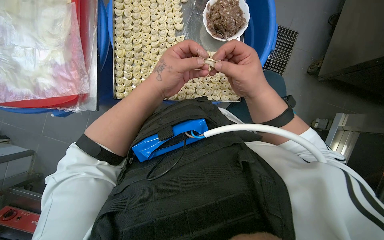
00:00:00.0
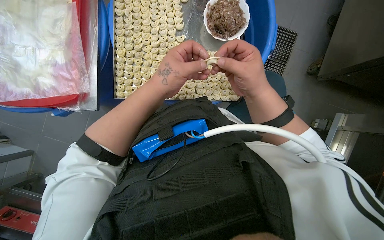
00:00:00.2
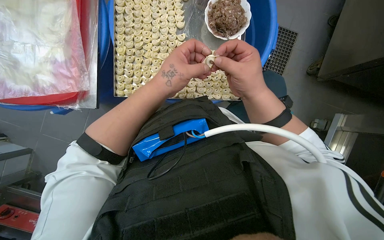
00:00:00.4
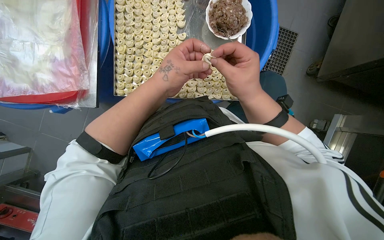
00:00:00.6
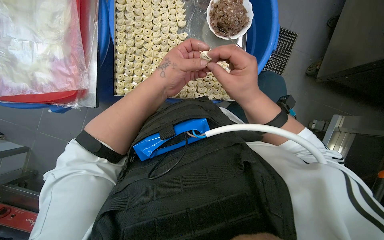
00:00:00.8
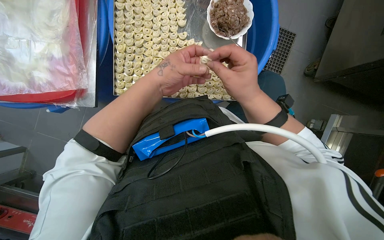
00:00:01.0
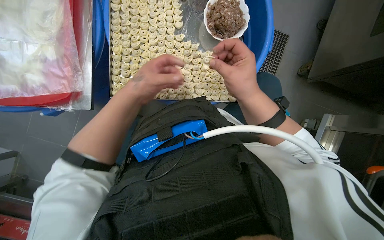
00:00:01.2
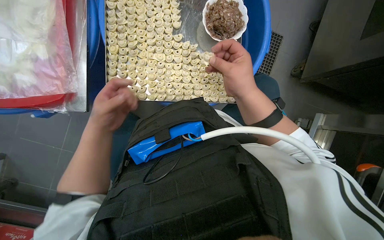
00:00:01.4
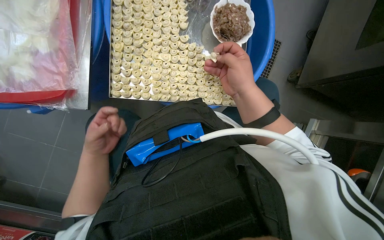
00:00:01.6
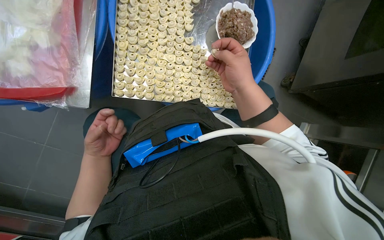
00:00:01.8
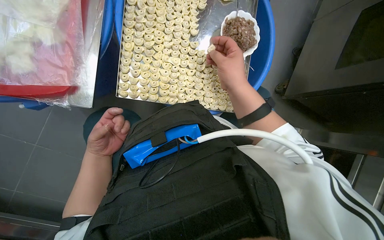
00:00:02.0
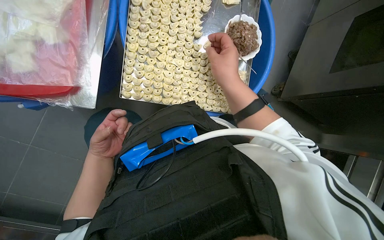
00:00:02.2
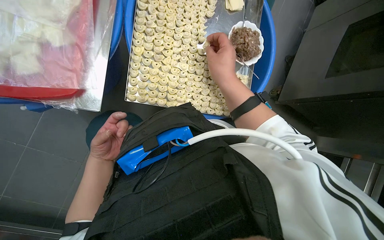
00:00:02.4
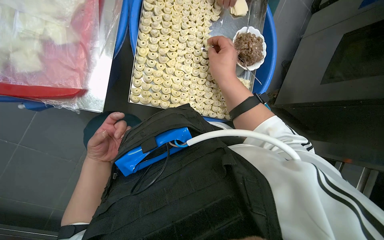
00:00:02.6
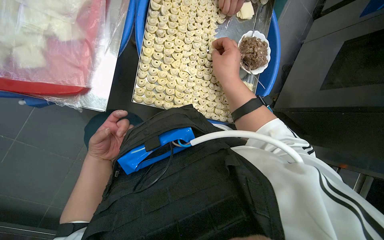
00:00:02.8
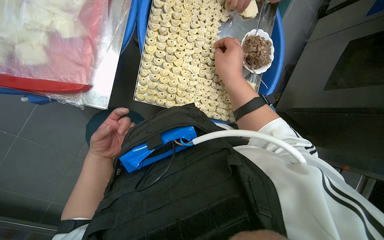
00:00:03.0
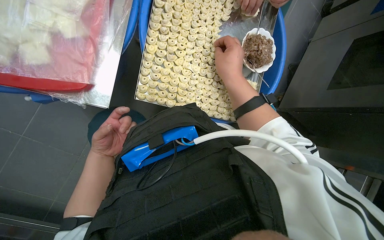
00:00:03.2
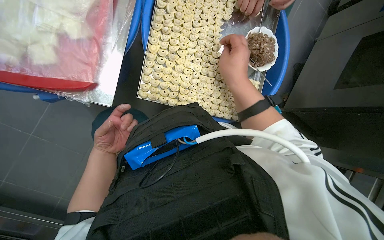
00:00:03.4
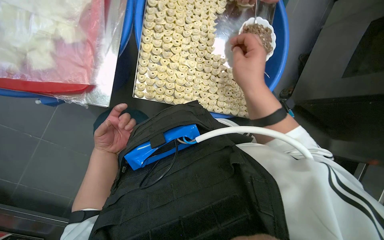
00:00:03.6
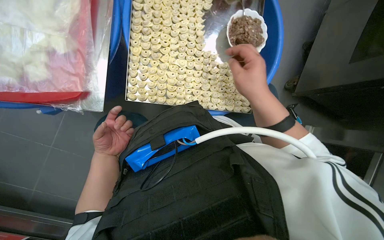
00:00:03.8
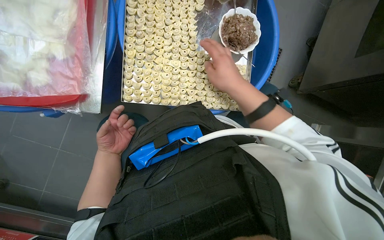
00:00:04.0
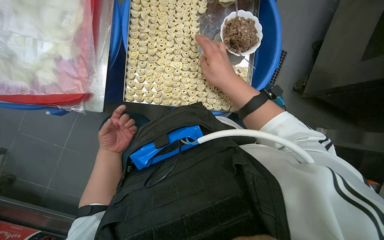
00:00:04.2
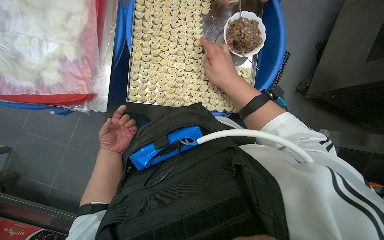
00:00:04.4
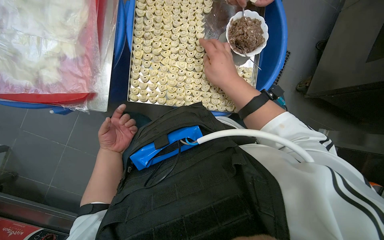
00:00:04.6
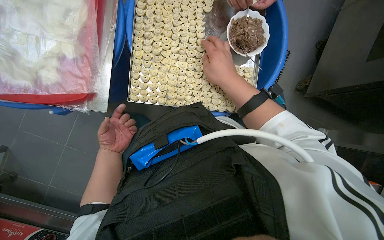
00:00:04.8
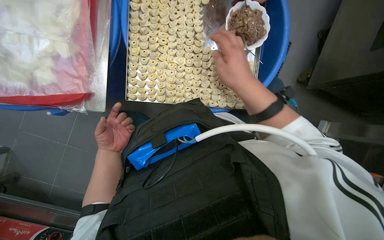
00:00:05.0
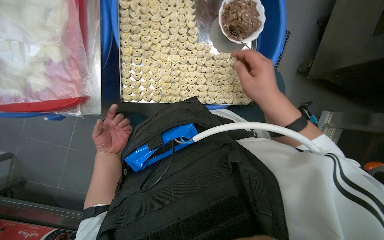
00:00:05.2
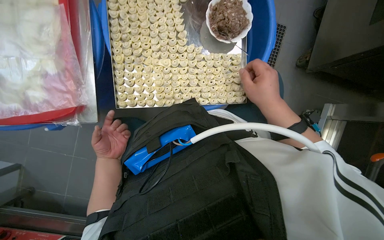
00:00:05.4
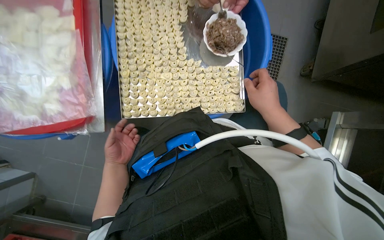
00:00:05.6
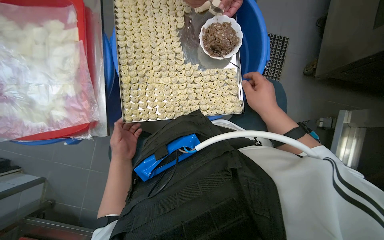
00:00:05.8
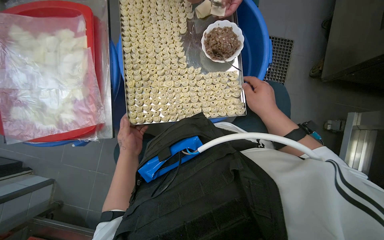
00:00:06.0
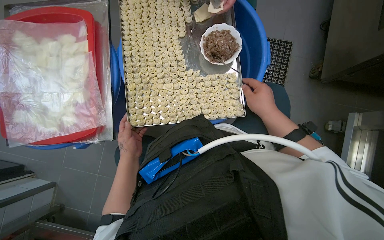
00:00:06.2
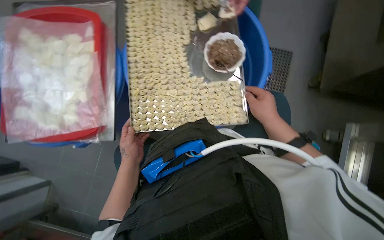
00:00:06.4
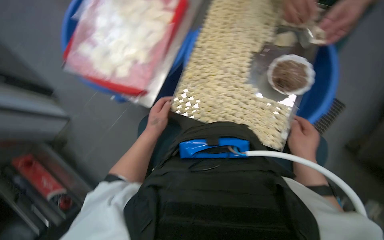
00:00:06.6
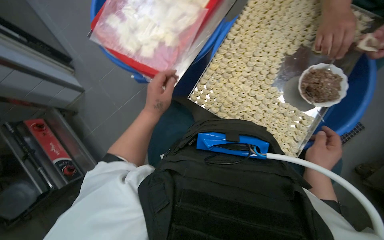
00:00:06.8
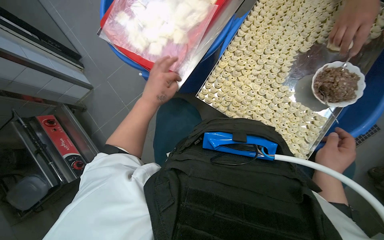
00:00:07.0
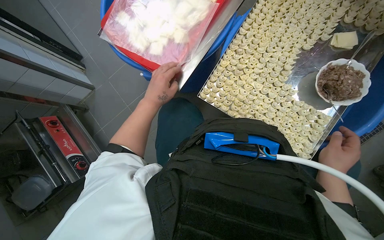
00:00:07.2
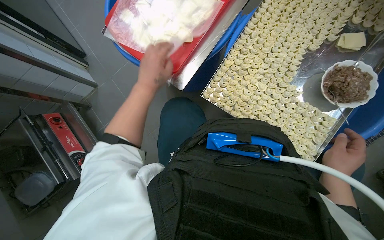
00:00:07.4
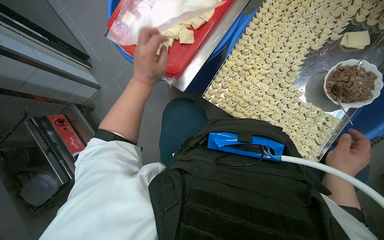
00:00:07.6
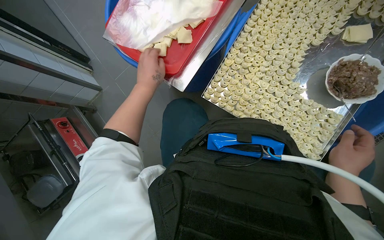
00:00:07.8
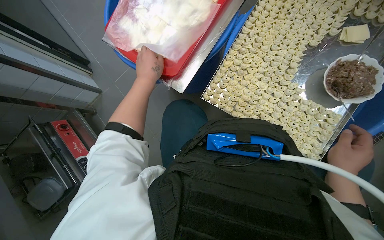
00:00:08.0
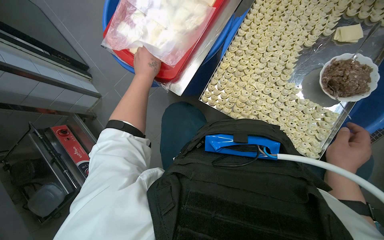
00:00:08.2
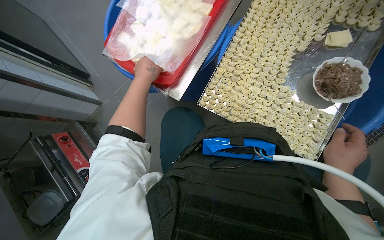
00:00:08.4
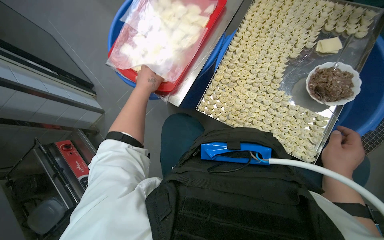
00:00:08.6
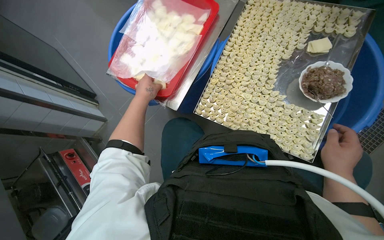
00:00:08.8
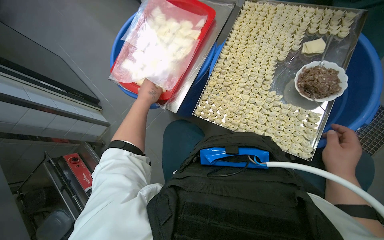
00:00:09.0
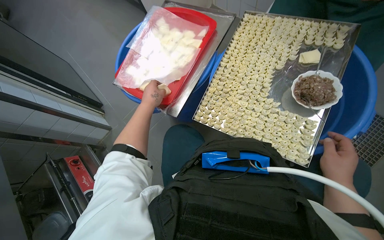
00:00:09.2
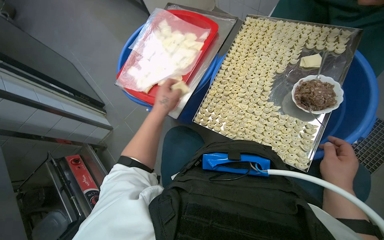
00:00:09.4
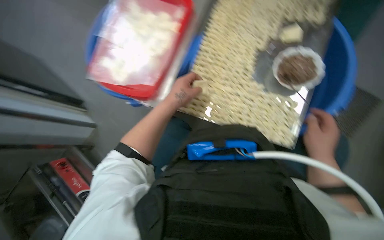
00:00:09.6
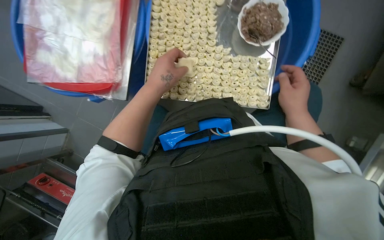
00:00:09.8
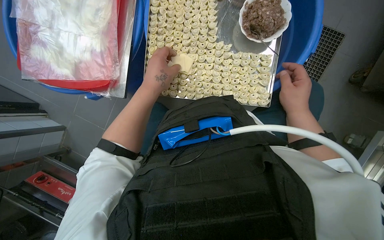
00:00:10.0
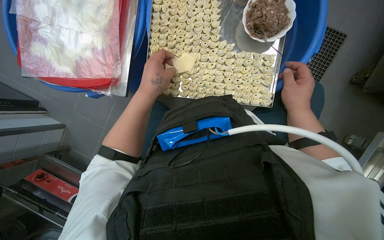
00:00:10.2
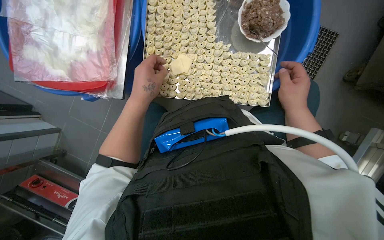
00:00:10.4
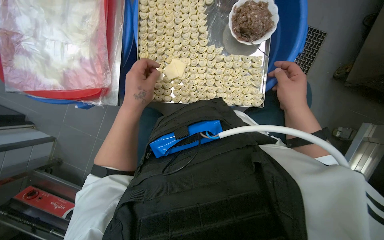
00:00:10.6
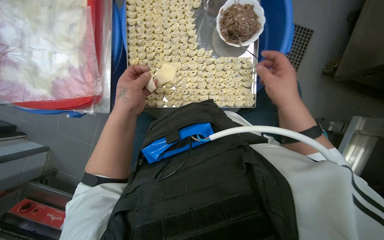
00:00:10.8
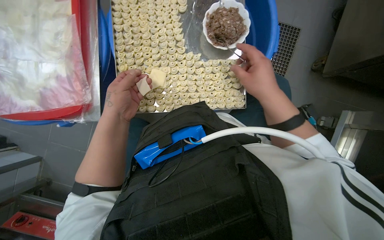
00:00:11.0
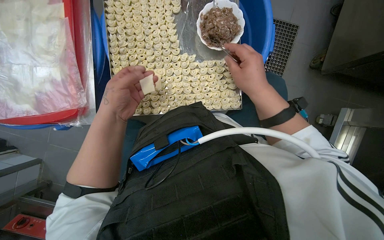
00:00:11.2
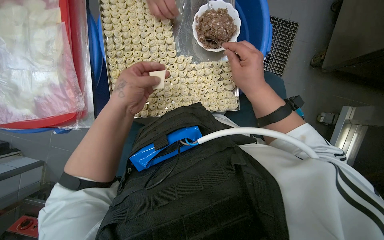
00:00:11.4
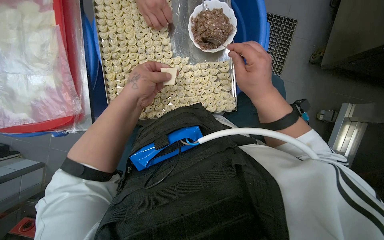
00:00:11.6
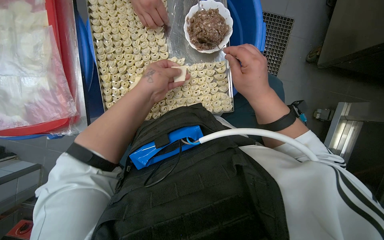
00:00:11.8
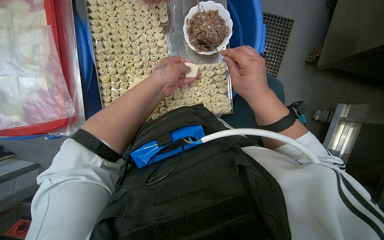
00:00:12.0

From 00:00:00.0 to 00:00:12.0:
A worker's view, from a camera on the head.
Job: preparing food.
The whole recording: Making dumplings with meat filling. The worker picks up dough, fills it with meat, folds it, and places the finished dumpling on a tray.
From 00:00:00.0 to 00:00:01.6: The left hand is displaced to the left, down the picture and farther from the camera by roughly 30 cm.
From 00:00:04.4 to 00:00:06.0: The right hand is displaced to the right by roughly 15 cm.
From 00:00:06.0 to 00:00:07.6: The head rotates about 40 degrees to the left.
From 00:00:07.6 to 00:00:09.0: The hands stay close to where they were, moving slightly.
From 00:00:09.0 to 00:00:10.4: The wearer looks roughly 15 degrees further downward. The right hand heads farther from the camera, covering roughly 10 cm.

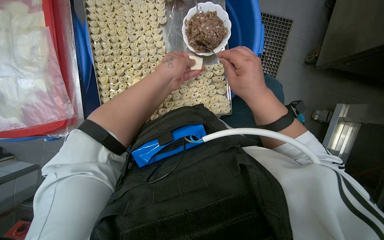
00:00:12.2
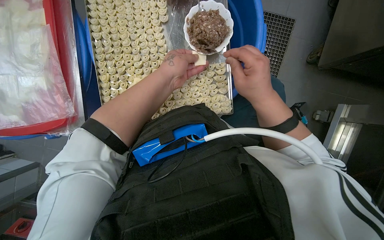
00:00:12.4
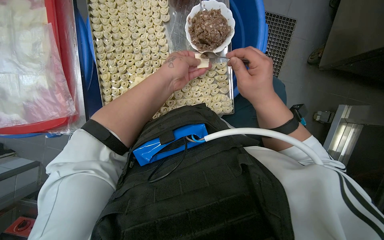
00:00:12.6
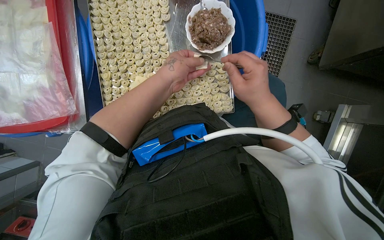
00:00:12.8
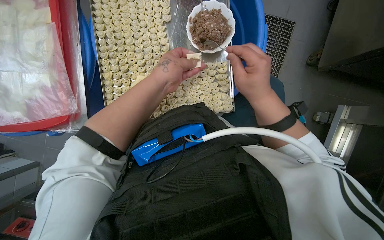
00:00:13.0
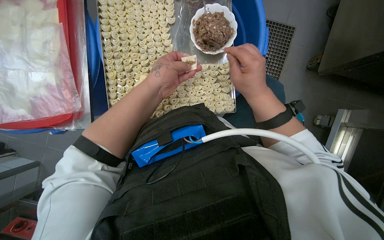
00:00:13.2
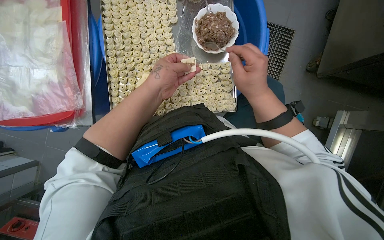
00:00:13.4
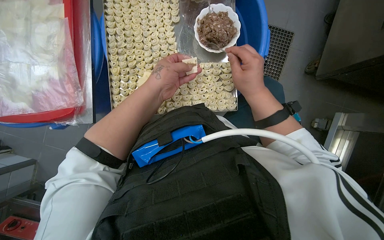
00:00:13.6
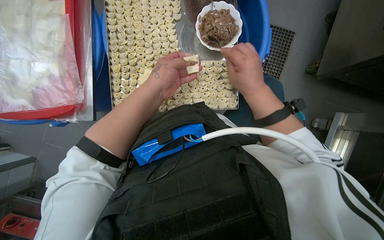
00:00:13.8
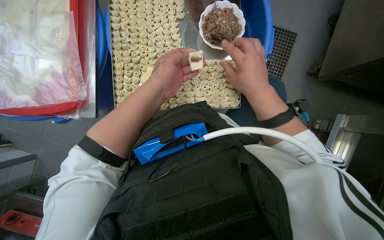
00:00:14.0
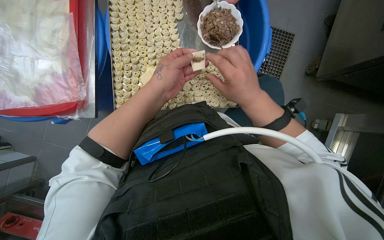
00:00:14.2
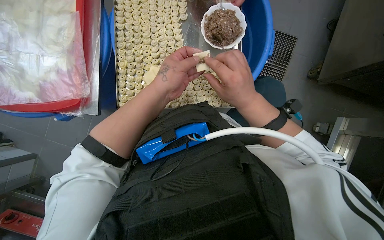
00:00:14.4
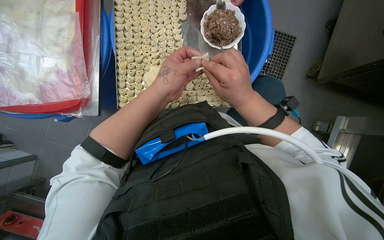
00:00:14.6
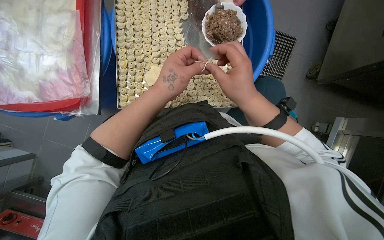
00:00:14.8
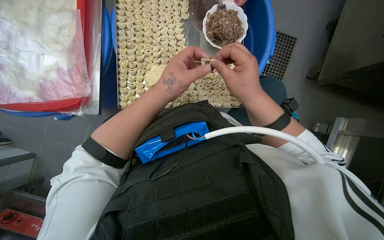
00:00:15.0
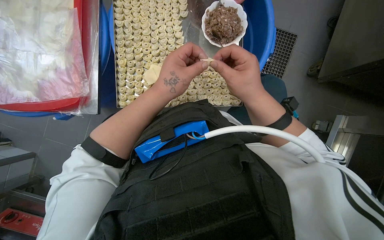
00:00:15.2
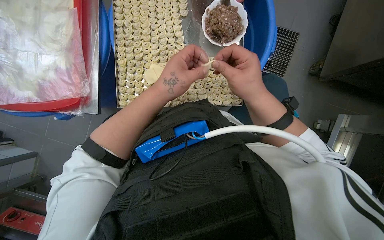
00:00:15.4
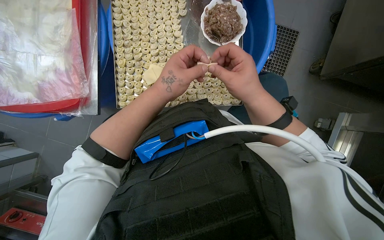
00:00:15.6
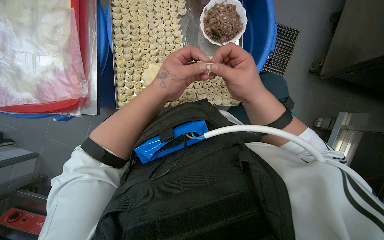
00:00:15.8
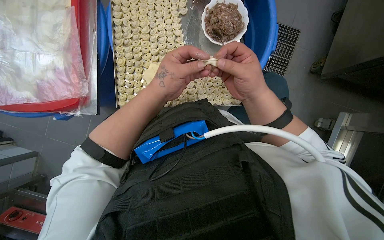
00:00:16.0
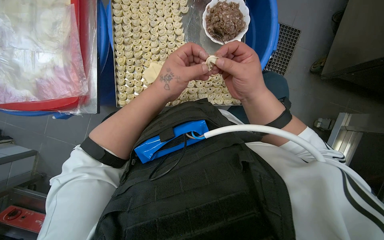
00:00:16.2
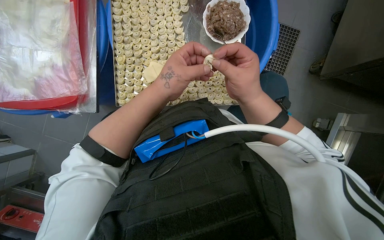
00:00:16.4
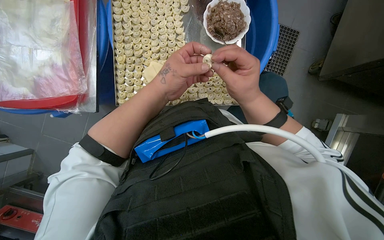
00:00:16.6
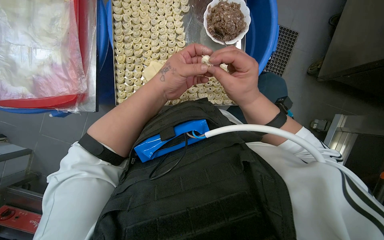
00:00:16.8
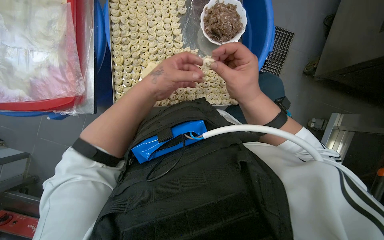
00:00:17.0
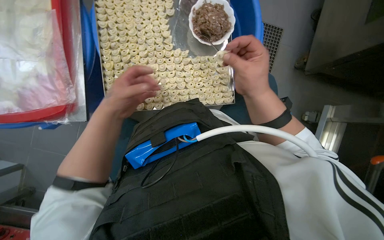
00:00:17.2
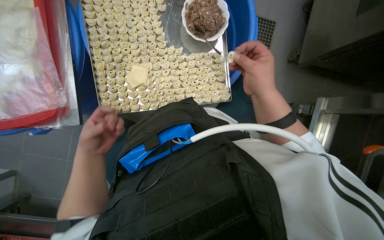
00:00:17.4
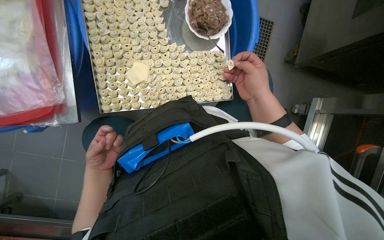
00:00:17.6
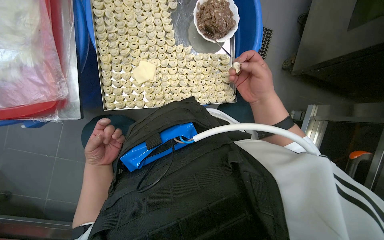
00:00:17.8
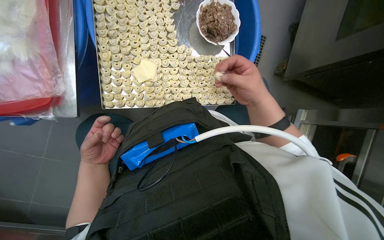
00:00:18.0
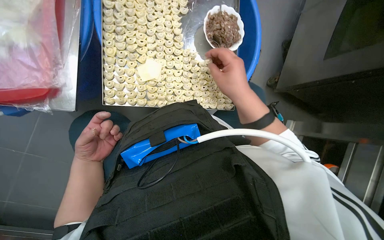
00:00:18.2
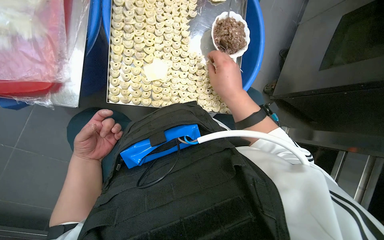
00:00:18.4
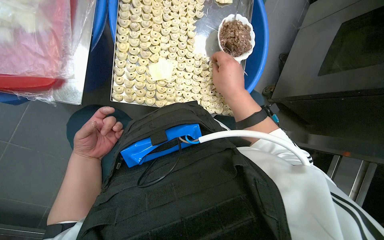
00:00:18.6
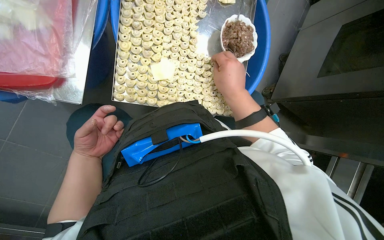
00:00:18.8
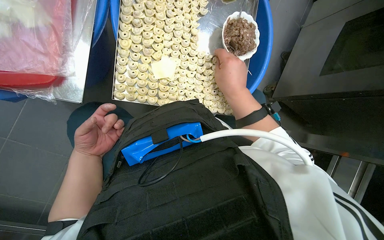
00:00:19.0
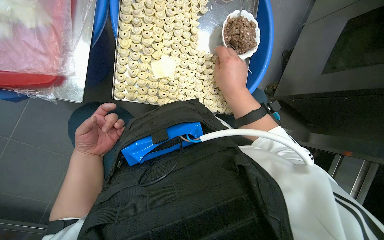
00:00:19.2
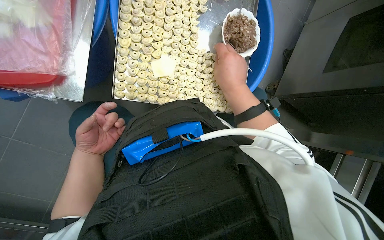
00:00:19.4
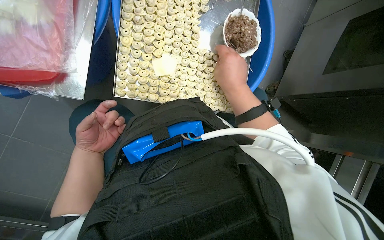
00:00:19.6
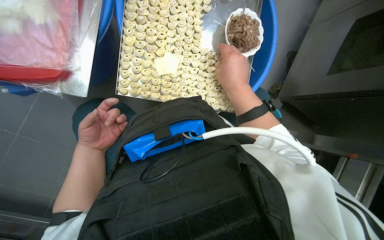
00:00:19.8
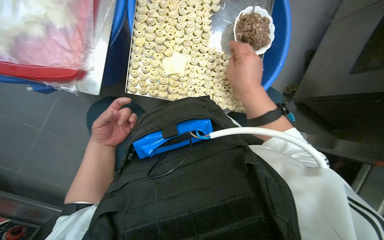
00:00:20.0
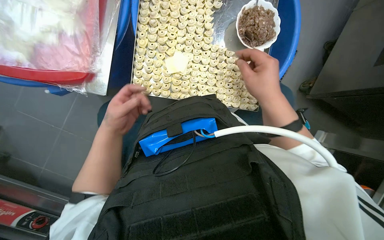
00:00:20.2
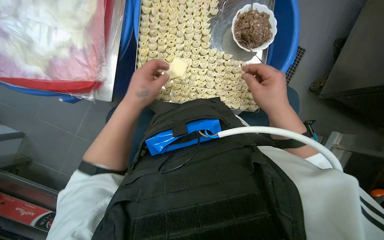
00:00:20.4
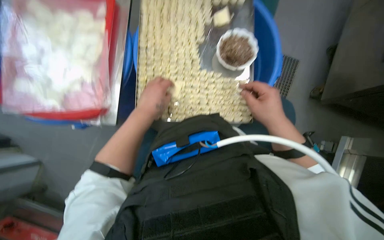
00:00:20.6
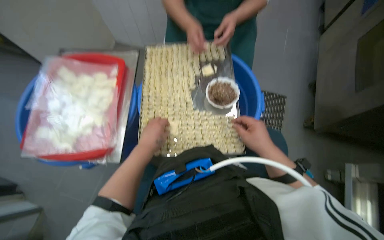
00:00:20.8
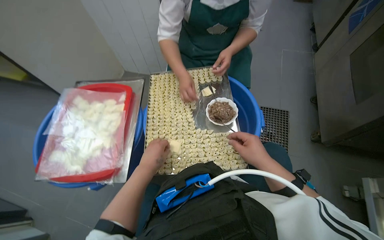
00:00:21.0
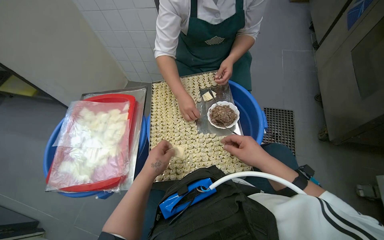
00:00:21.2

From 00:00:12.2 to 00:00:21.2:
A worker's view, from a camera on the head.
Job: preparing food.
The whole recording: Making dumplings with meat filling. The worker picks up dough, fills it with meat, folds it, and places the finished dumpling on a tray.
From 00:00:12.2 to 00:00:13.8: The hands stay close to where they were, moving slightly.
From 00:00:13.8 to 00:00:15.2: The left hand shifts approximately 10 cm nearer to the camera.
From 00:00:15.2 to 00:00:16.6: The hands make small movements and keep their place.
From 00:00:16.6 to 00:00:18.2: The left hand heads to the left, down the picture and farther from the camera, covering approximately 30 cm.
From 00:00:18.2 to 00:00:19.8: The hands are busy where they are.
From 00:00:19.8 to 00:00:21.2: The view pans to the left by approximately 25 degrees. The view tips upward by about 35 degrees.
